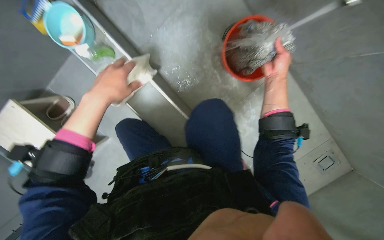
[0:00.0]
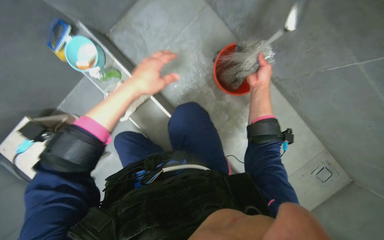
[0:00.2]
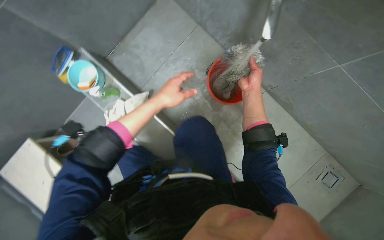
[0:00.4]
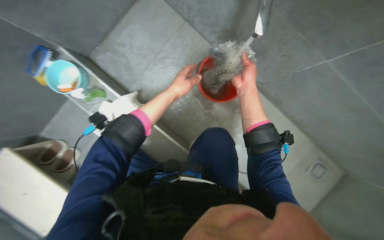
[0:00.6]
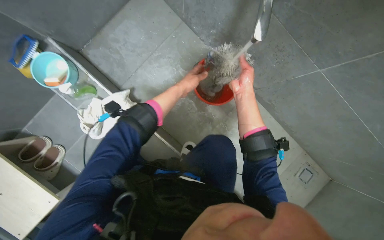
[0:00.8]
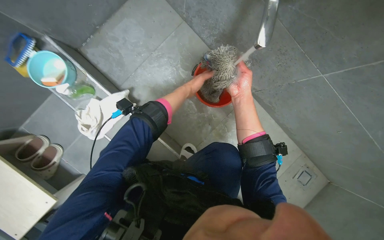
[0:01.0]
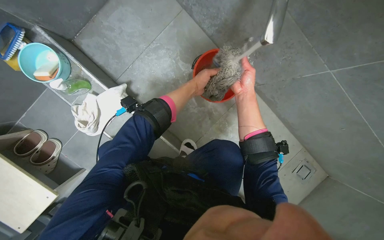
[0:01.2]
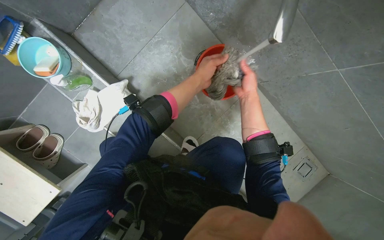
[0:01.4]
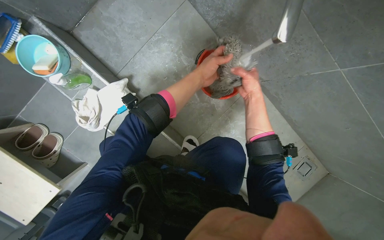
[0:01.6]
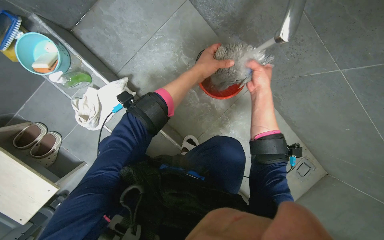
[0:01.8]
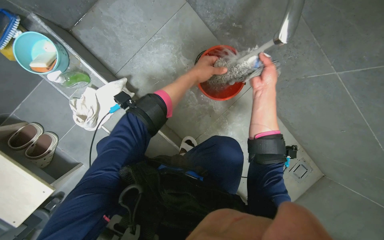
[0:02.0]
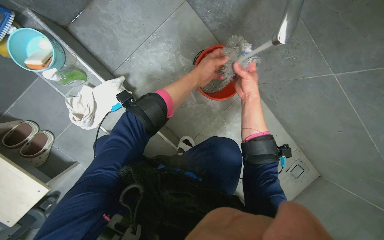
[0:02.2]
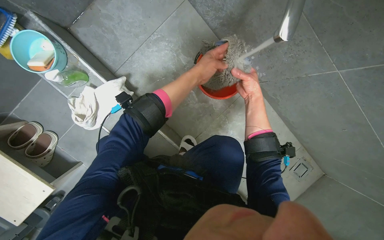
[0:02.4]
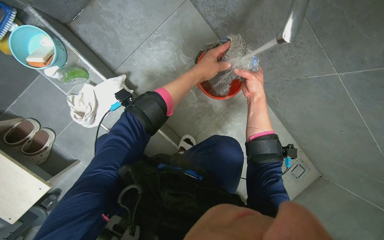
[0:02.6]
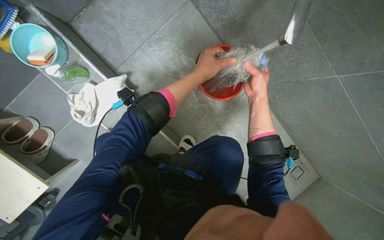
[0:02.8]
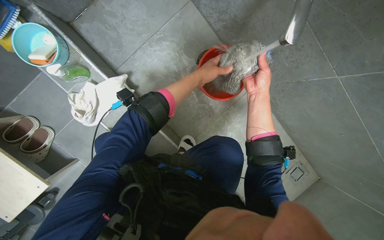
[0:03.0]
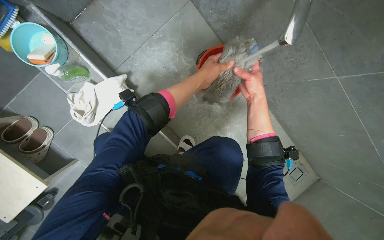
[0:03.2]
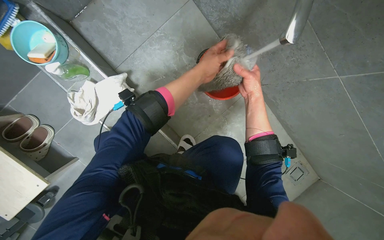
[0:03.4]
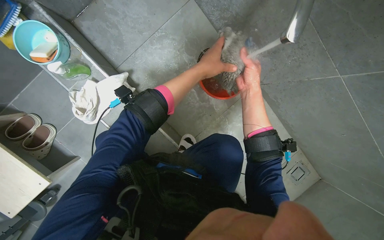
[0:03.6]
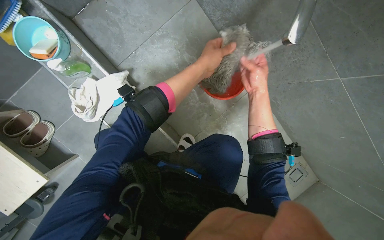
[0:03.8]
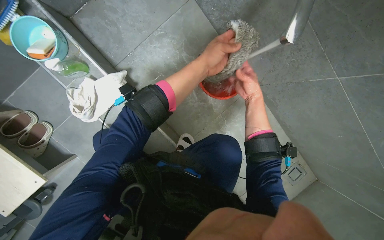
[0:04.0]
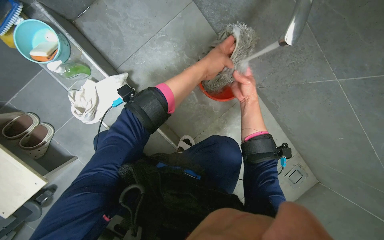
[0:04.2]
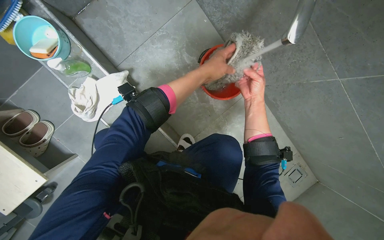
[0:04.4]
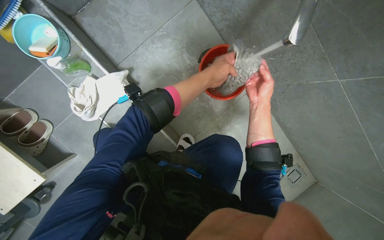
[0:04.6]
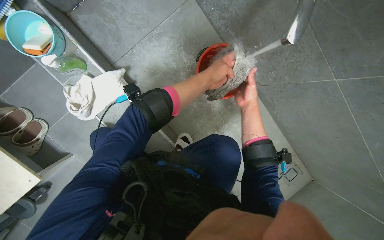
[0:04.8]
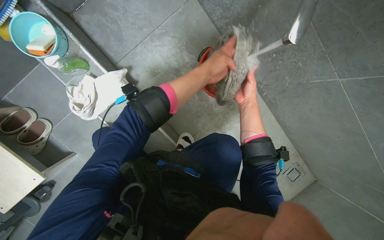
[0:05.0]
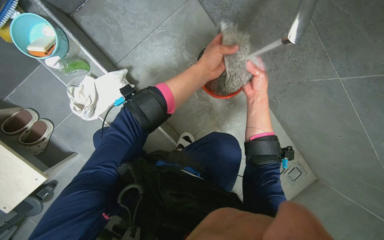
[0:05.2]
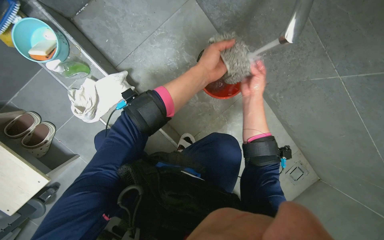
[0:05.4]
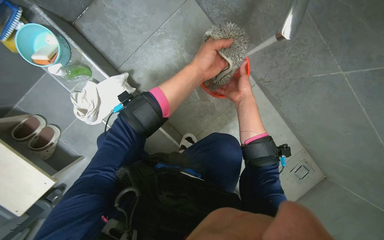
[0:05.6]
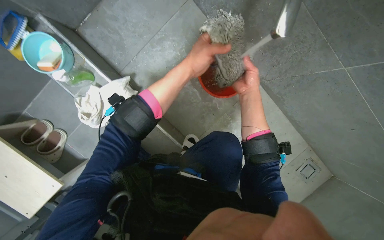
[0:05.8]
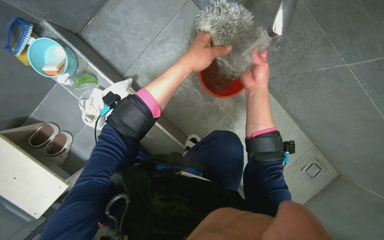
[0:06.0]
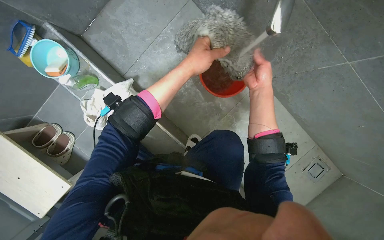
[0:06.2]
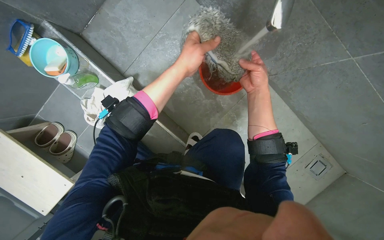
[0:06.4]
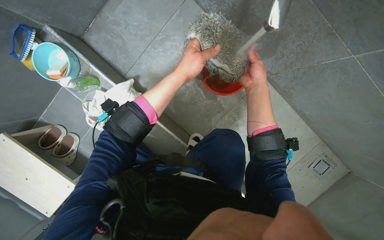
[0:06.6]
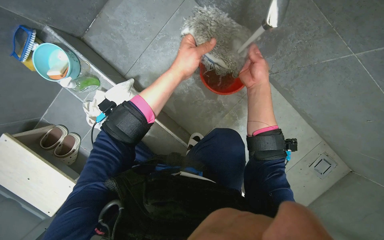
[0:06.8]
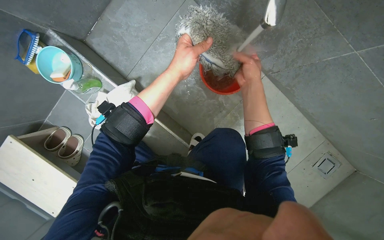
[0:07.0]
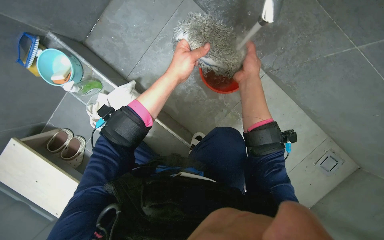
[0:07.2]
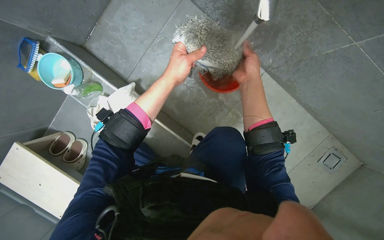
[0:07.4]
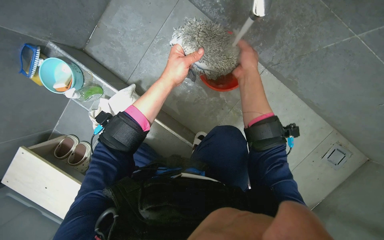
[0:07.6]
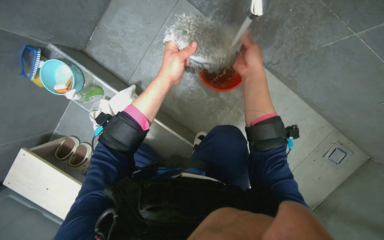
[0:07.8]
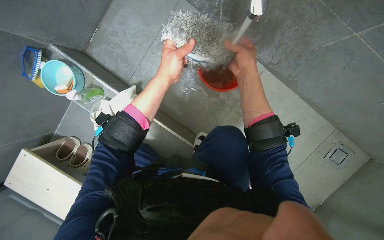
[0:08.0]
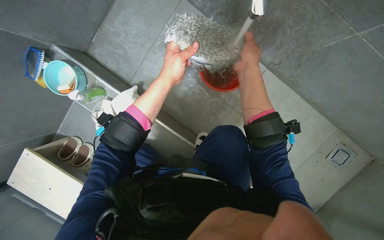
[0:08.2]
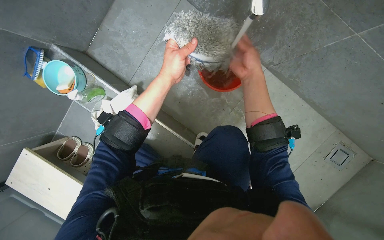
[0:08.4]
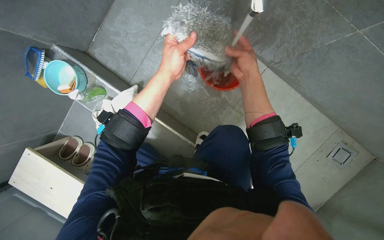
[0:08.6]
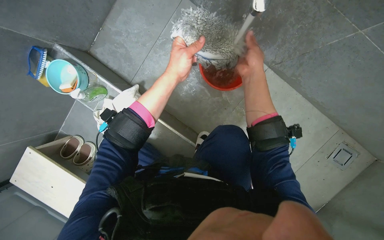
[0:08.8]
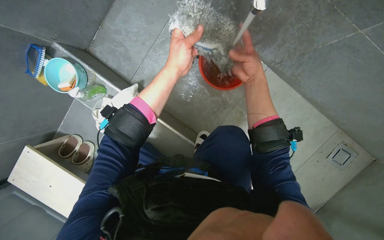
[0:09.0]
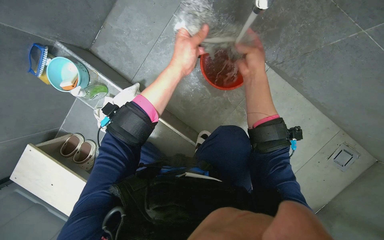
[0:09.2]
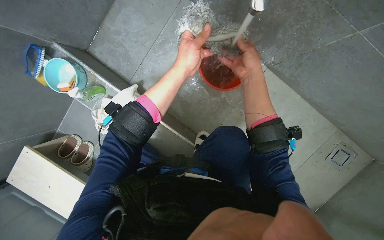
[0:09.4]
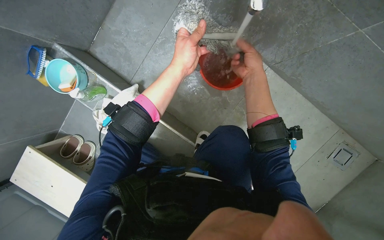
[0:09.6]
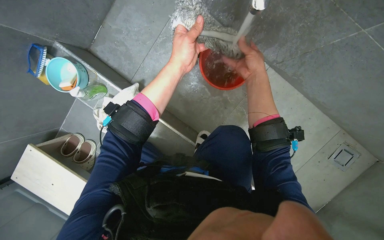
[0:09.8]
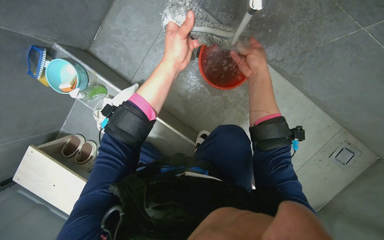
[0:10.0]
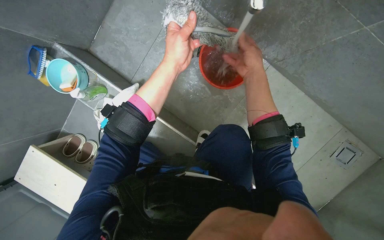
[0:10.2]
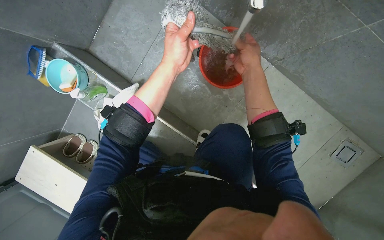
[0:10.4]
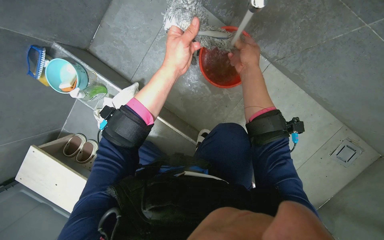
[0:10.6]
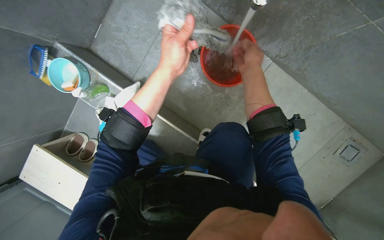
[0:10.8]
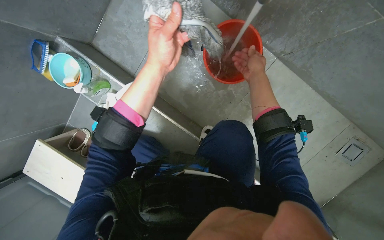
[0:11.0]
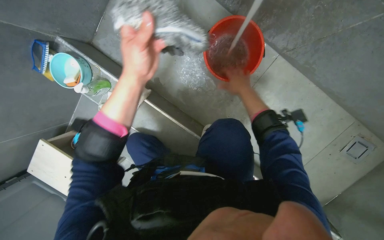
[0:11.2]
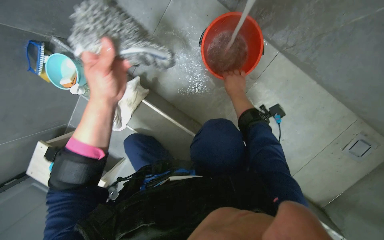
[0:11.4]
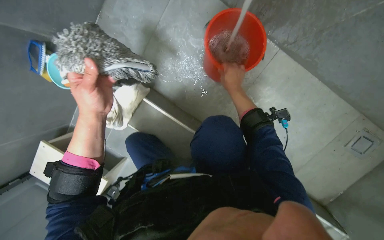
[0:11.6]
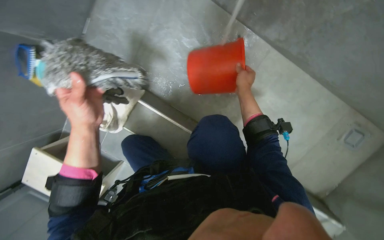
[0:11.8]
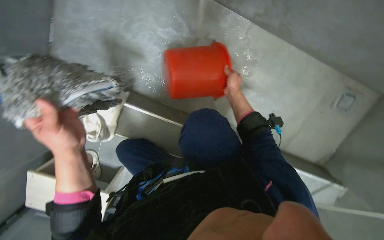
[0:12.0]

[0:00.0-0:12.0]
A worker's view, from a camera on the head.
Job: preparing cleaning supplies.
The whole recording: Cleaning mop head. The worker rinses, wrings, and brushes the mop head.
0:00.0 to 0:01.6: The left hand travels to the right, farther from the camera and up the picture by approximately 35 cm.
0:01.6 to 0:03.0: The right hand is displaced nearer to the camera by approximately 10 cm.
0:03.0 to 0:04.4: The right hand moves farther from the camera, roughly 10 cm.
0:04.4 to 0:06.0: The right hand goes nearer and farther, about 10 cm each way, reversing 2 times.
0:06.0 to 0:10.4: The hands make small movements and keep their place.
0:10.4 to 0:12.0: The left hand goes approximately 25 cm down the picture and to the left; the right hand travels farther from the camera and down the picture by roughly 20 cm.

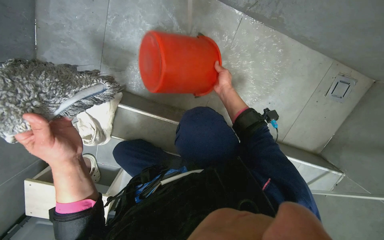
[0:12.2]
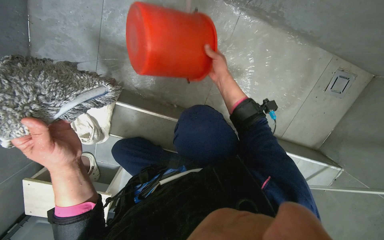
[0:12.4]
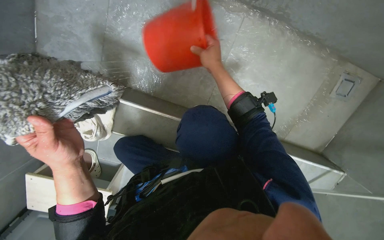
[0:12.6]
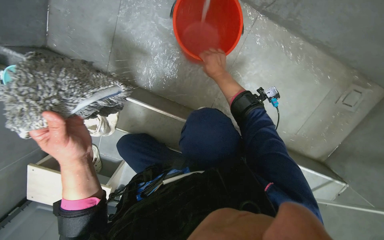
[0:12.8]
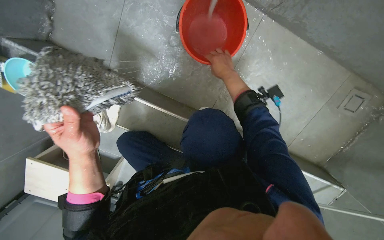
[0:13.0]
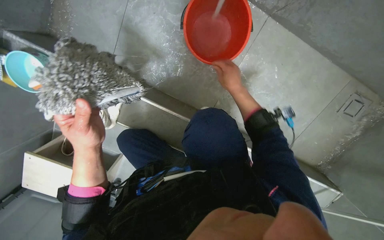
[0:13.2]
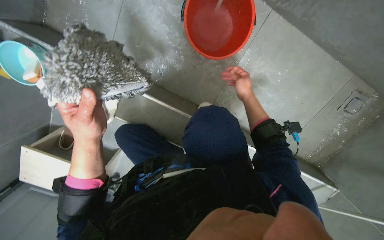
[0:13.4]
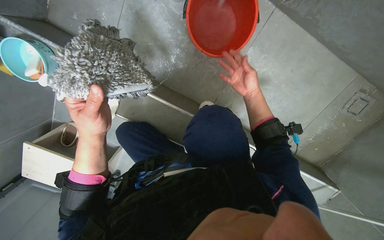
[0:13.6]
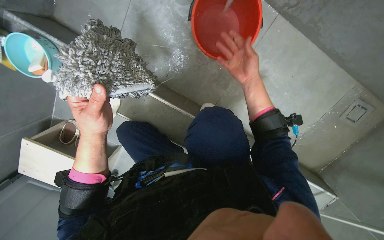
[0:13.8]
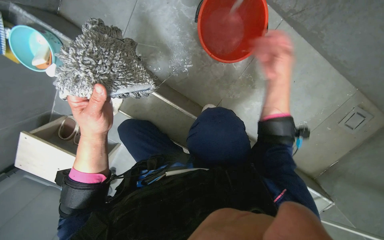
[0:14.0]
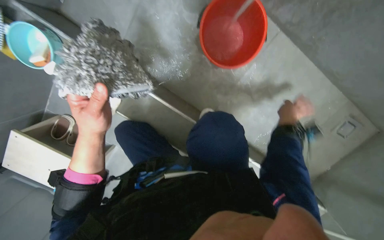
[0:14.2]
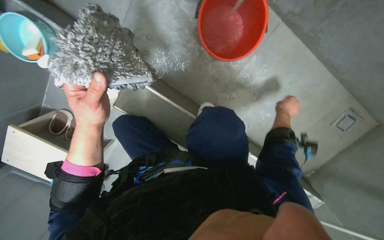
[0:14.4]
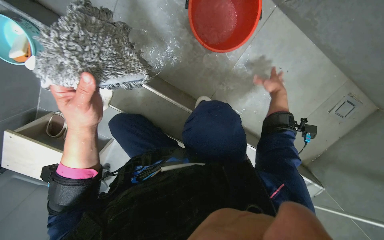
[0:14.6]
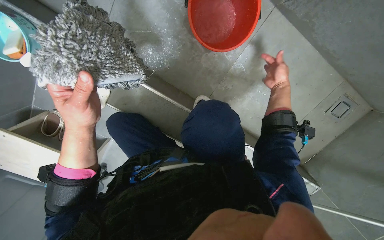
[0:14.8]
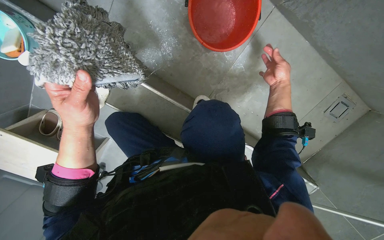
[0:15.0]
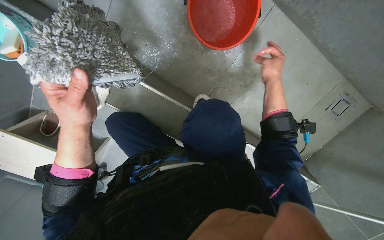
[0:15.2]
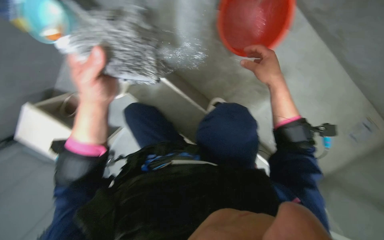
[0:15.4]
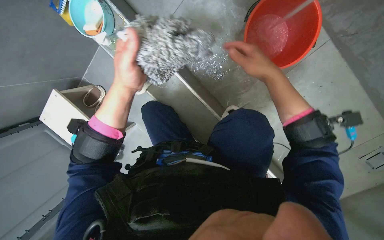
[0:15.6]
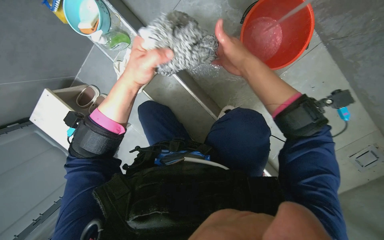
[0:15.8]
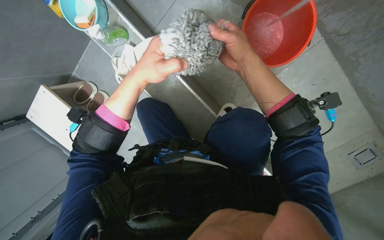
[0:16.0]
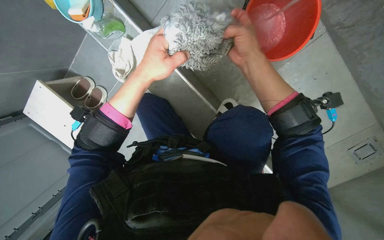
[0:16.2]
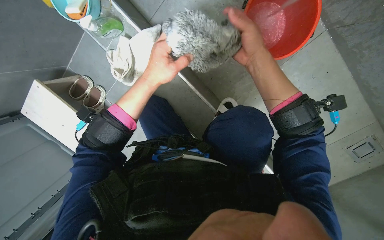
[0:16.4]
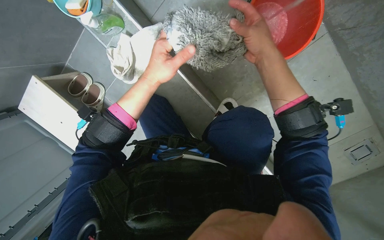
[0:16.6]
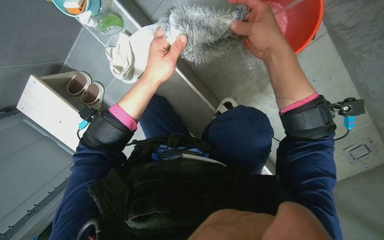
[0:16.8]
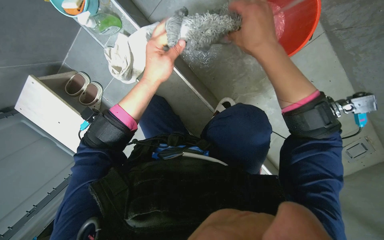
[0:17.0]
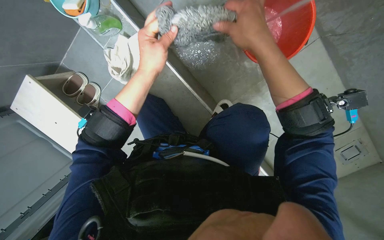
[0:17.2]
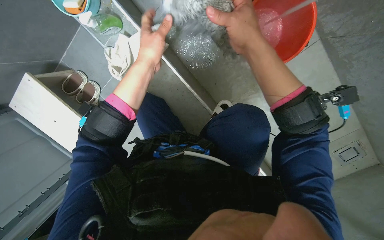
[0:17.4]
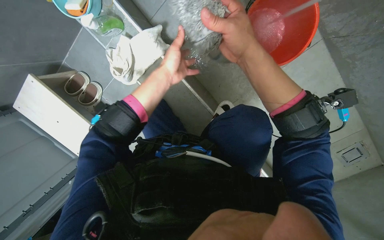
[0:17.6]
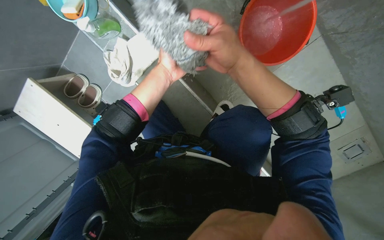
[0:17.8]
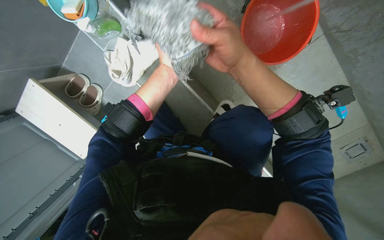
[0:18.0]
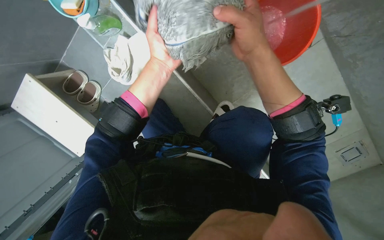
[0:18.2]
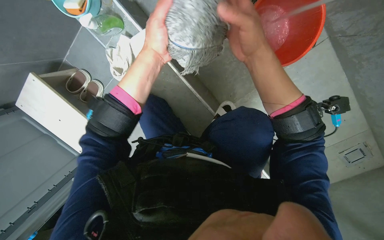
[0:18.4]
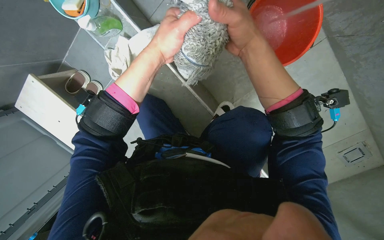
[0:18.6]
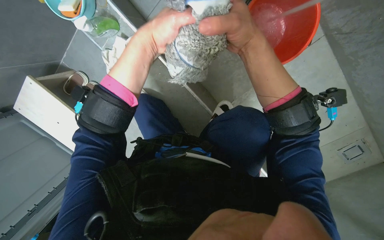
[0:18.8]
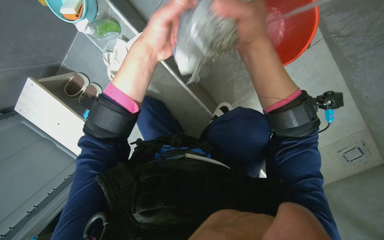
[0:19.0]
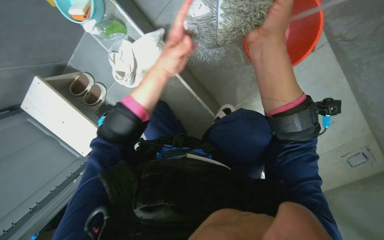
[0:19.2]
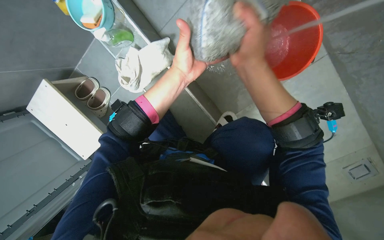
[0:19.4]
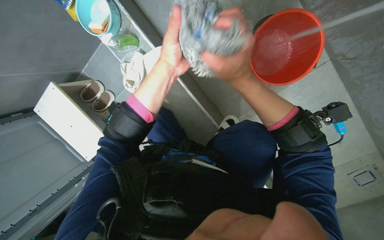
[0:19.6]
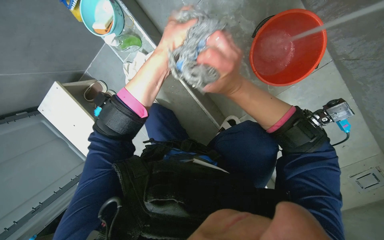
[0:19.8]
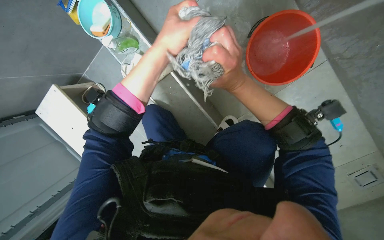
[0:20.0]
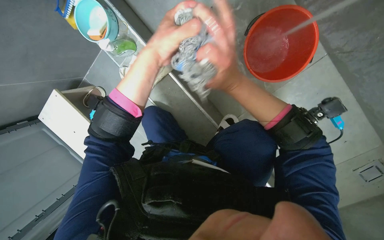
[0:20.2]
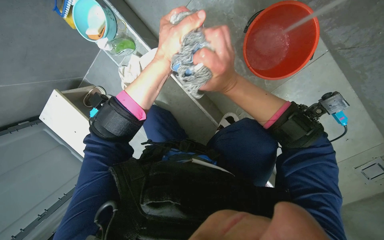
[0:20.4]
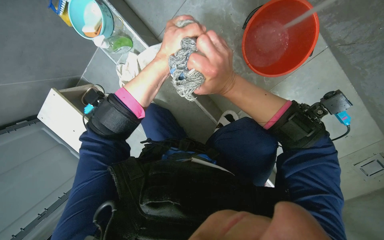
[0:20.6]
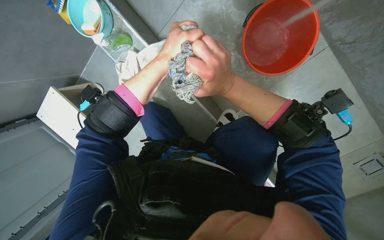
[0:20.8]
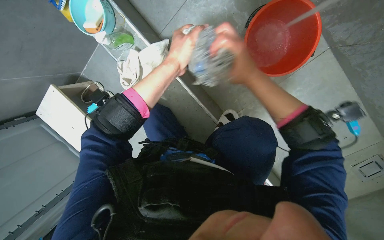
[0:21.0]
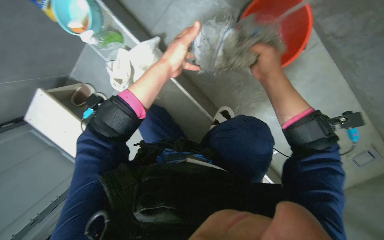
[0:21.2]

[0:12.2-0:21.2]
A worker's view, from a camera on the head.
Job: preparing cleaning supplies.
The whole recording: Cleaning mop head. The worker rinses, wrings, and brushes the mop head.
0:12.2 to 0:13.8: The left hand shifts approximately 10 cm farther from the camera.
0:13.8 to 0:15.2: The right hand travels to the right by some 10 cm.
0:15.2 to 0:16.6: The right hand heads to the left and nearer to the camera, covering about 30 cm.
0:16.6 to 0:18.2: The left hand moves approximately 15 cm farther from the camera and comes back.
0:18.2 to 0:19.8: The hands are busy where they are.
0:19.8 to 0:21.2: The right hand goes roughly 20 cm to the right and farther from the camera.
